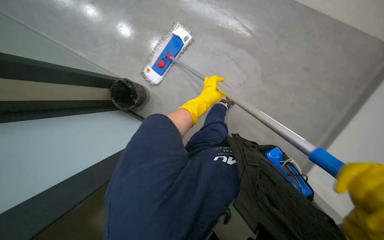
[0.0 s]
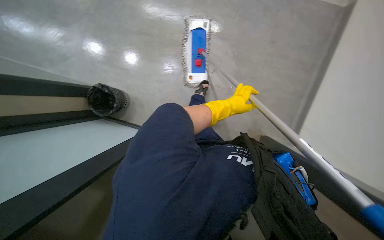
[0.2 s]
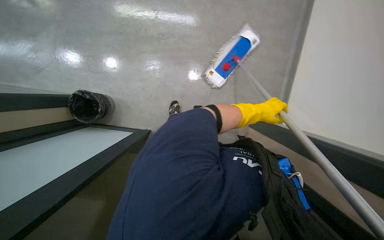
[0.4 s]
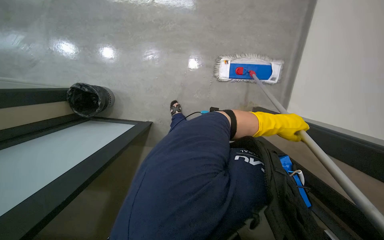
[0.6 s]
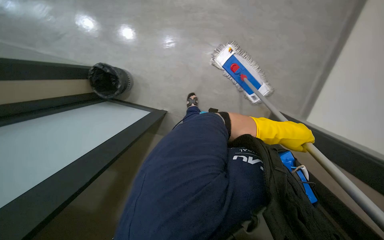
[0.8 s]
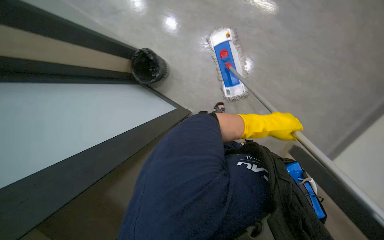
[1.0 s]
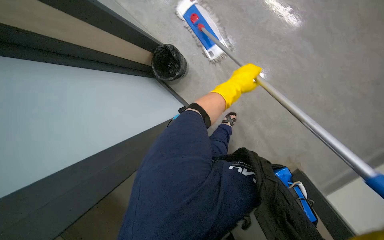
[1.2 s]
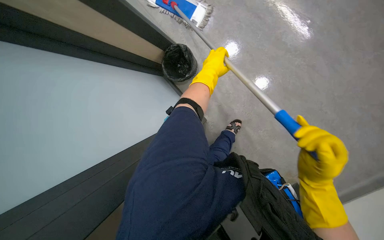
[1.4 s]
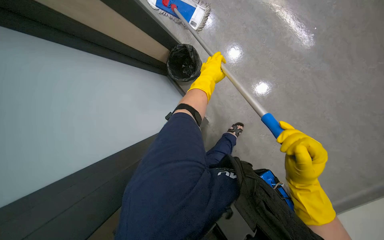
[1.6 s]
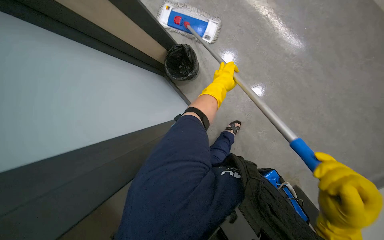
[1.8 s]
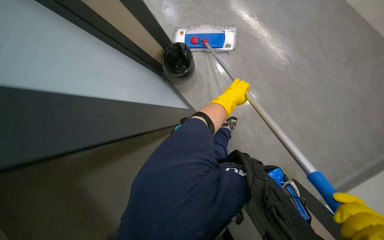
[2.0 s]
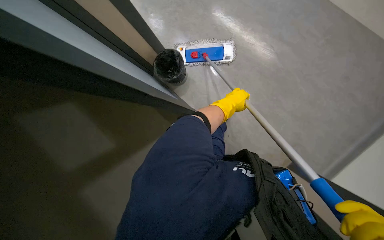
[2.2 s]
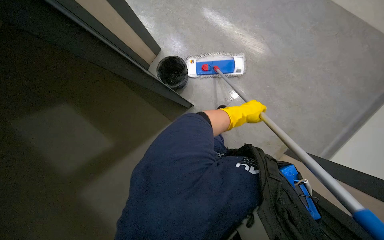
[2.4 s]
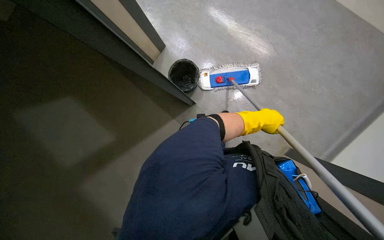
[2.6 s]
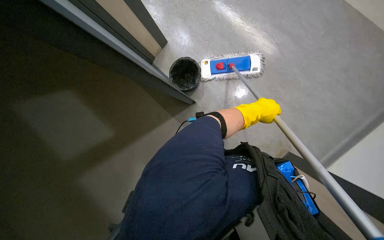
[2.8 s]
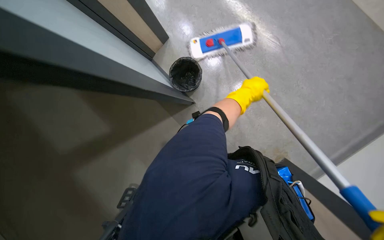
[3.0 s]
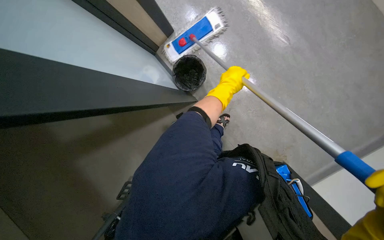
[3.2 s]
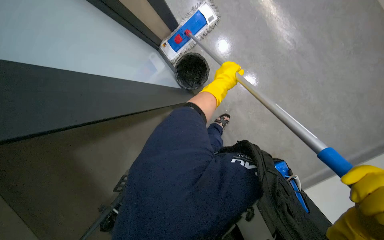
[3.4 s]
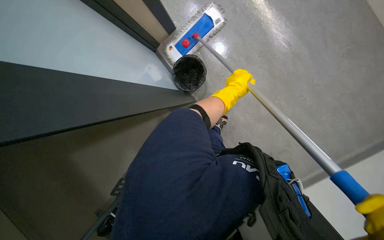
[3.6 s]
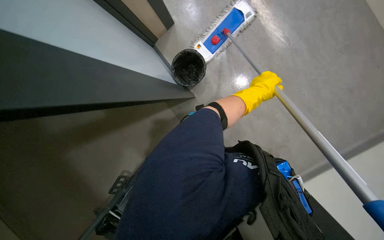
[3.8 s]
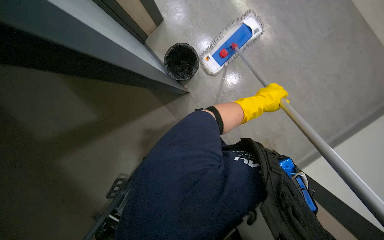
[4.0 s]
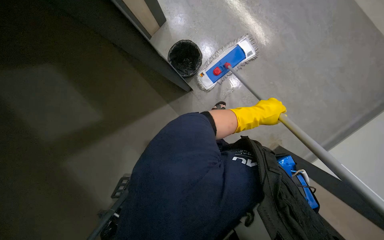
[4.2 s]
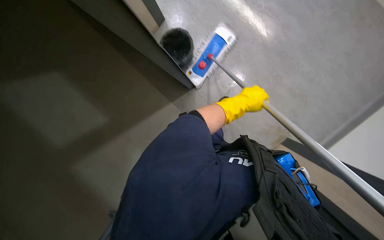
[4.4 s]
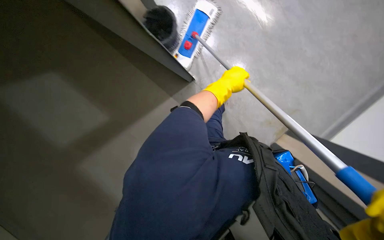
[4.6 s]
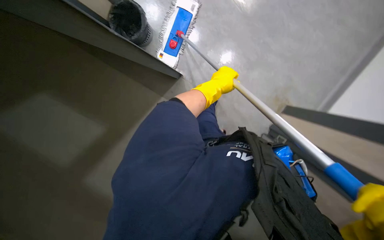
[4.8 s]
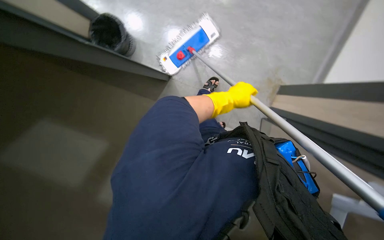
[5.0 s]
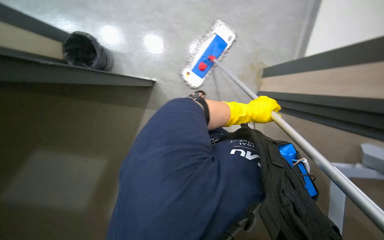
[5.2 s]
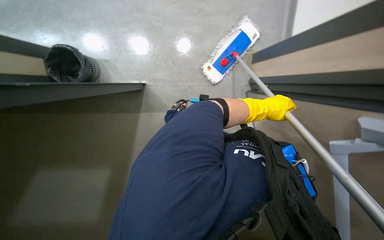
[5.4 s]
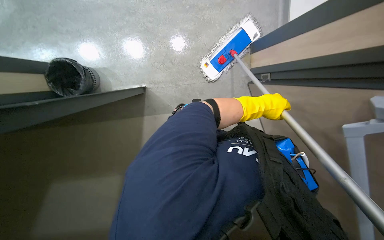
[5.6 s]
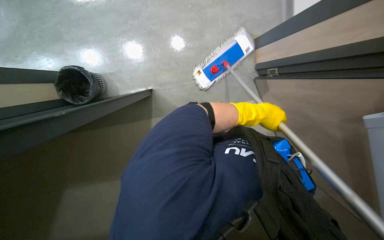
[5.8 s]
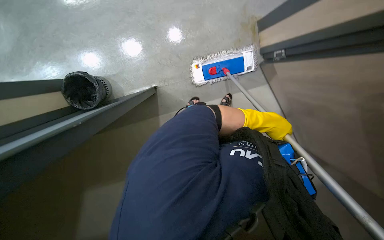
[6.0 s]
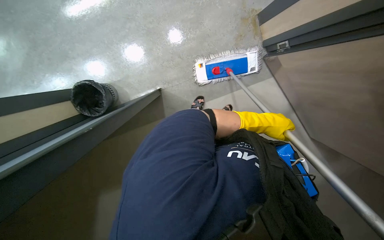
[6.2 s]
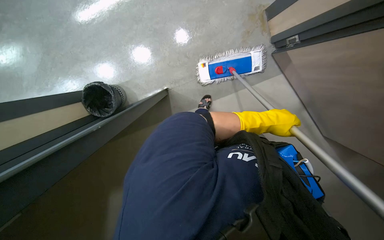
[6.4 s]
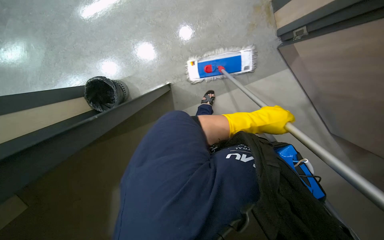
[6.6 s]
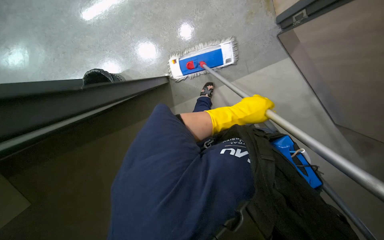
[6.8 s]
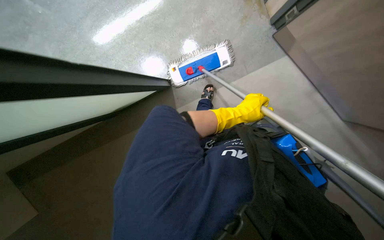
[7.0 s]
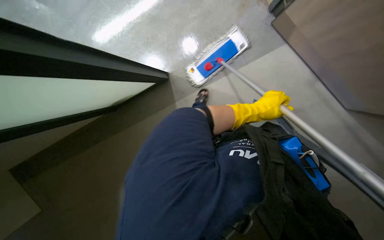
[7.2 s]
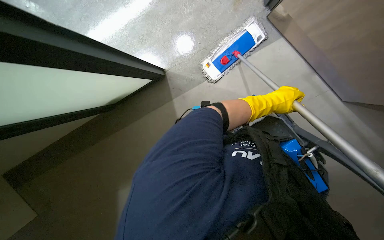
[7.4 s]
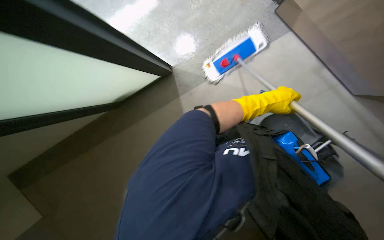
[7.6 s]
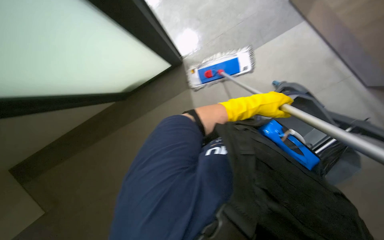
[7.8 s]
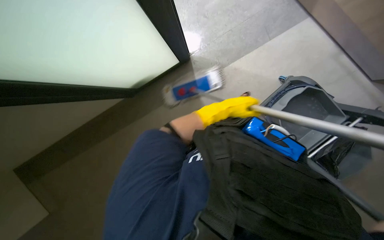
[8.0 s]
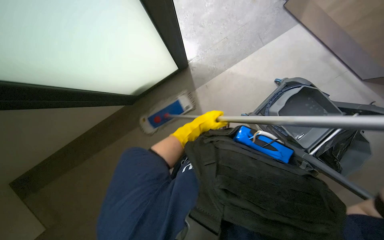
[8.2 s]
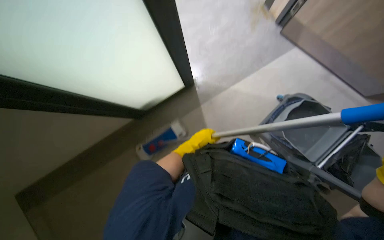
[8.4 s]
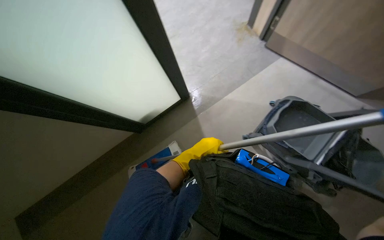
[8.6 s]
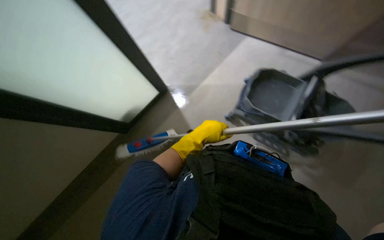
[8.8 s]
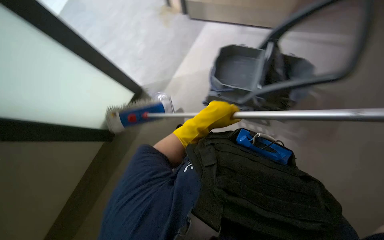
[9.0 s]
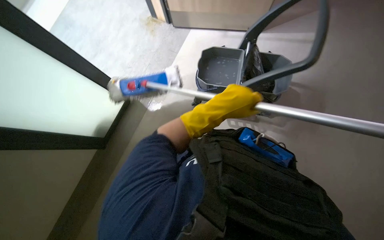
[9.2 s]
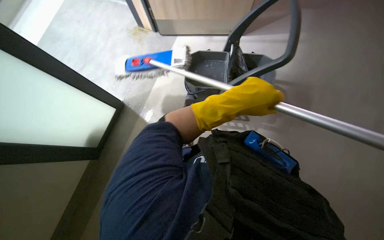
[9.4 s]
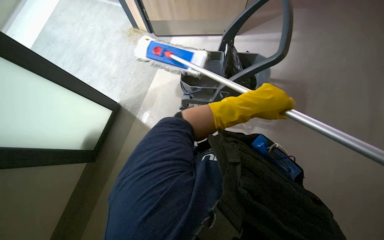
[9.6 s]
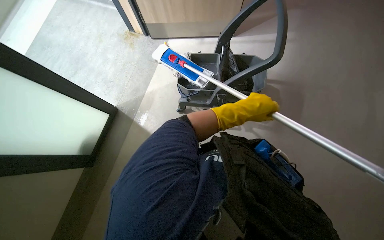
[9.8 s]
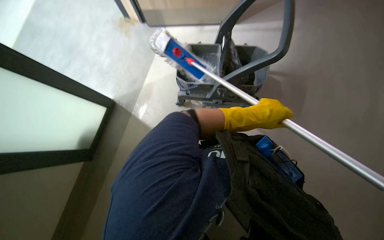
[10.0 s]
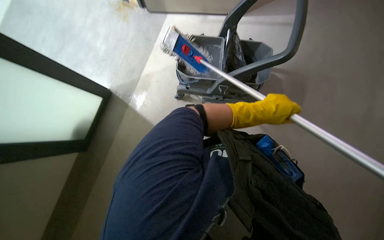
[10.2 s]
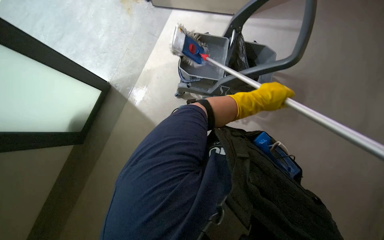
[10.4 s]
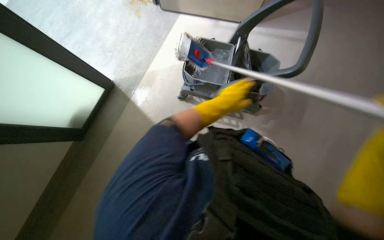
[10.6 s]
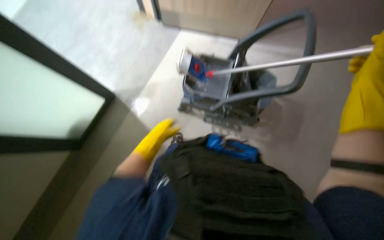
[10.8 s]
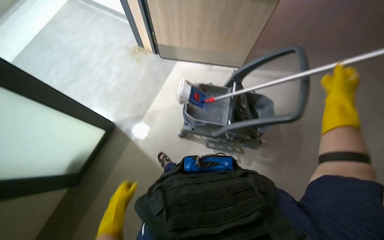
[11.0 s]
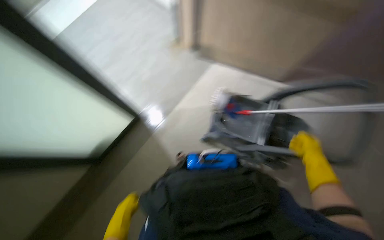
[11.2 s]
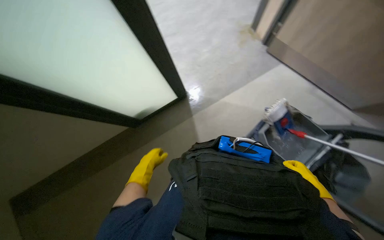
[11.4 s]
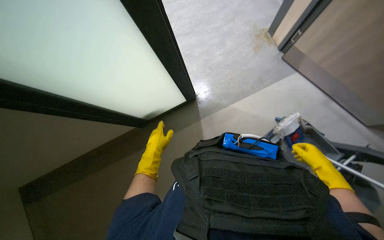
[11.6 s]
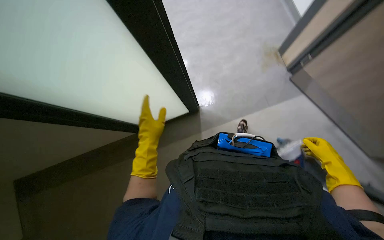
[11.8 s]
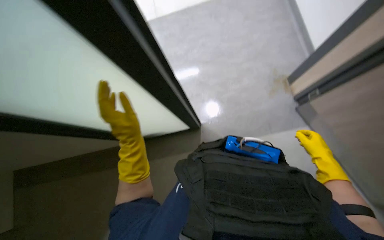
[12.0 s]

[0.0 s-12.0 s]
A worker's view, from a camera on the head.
Job: mopping floor.
The whole recording: Mopping lecture hall floor. The worker mops the floor in the lecture hall, moving around the chairs and desks.
1.6 to 3.0 s: The left hand moves to the right, about 10 cm.
3.0 to 4.4 s: The scene rotates counterclockwise by about 25 degrees.
6.0 to 7.6 s: The left hand goes to the left and returns, about 10 cm each way.
7.6 to 9.0 s: The head turns to the right by about 35 degrees.
9.0 to 10.4 s: The left hand shifts about 25 cm to the right.

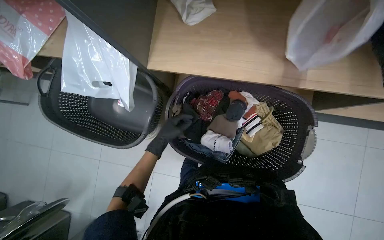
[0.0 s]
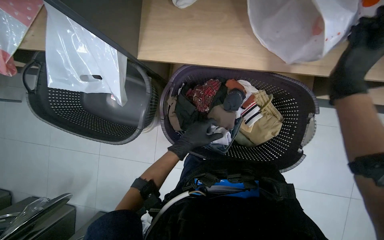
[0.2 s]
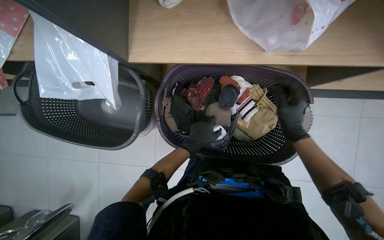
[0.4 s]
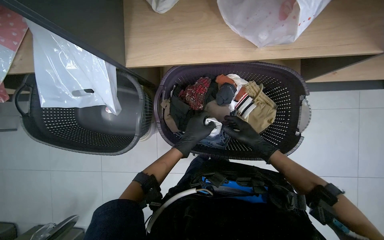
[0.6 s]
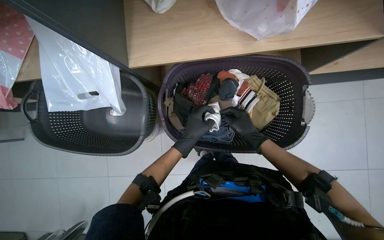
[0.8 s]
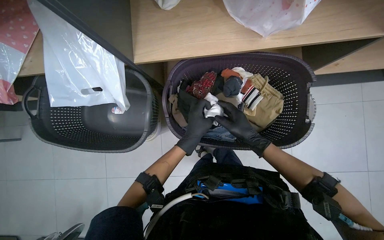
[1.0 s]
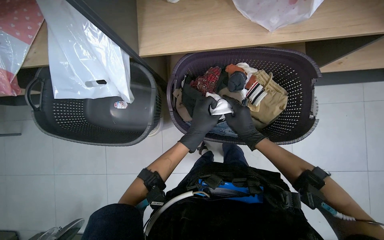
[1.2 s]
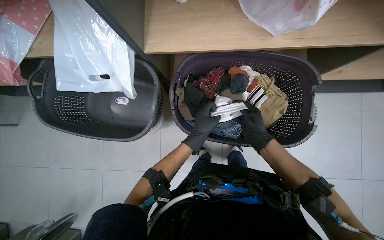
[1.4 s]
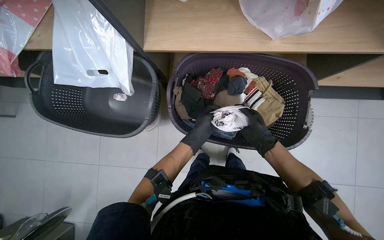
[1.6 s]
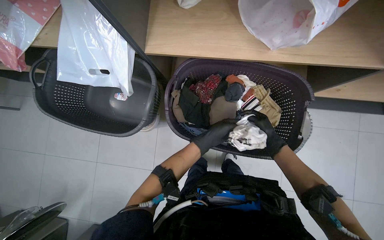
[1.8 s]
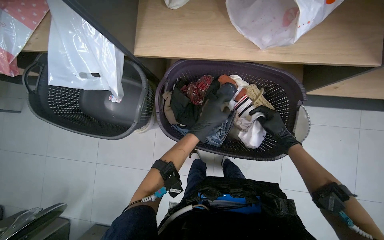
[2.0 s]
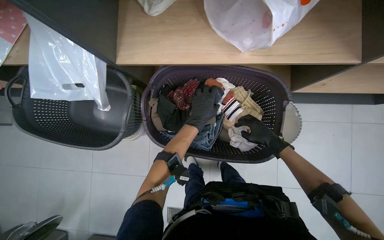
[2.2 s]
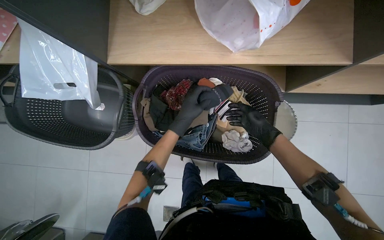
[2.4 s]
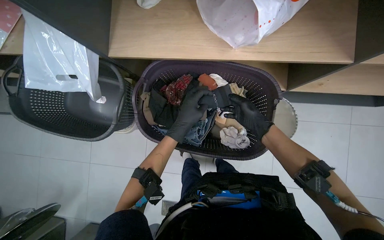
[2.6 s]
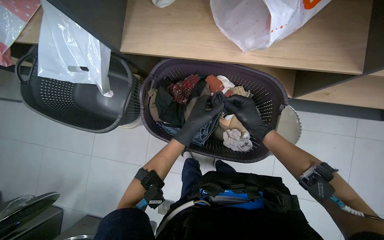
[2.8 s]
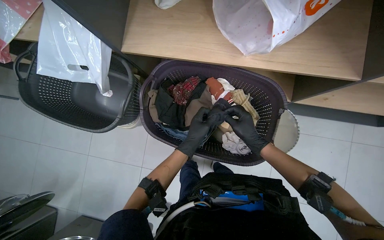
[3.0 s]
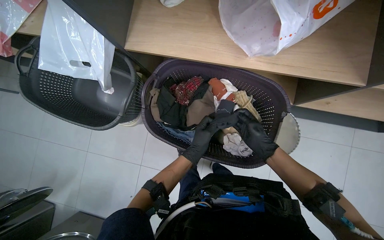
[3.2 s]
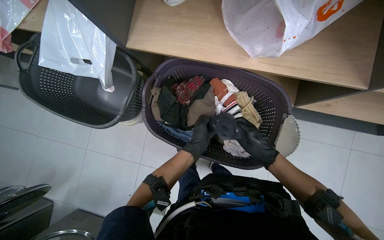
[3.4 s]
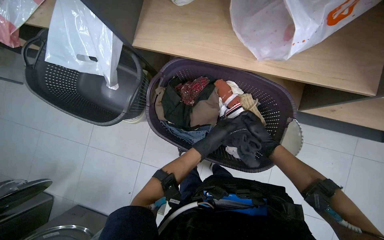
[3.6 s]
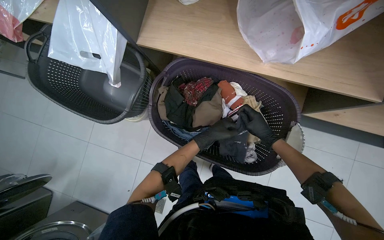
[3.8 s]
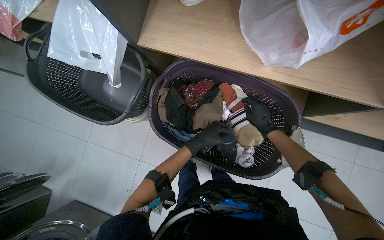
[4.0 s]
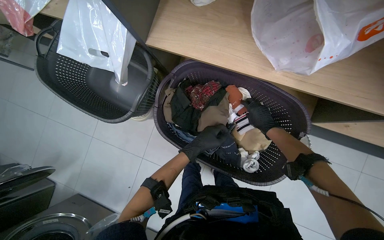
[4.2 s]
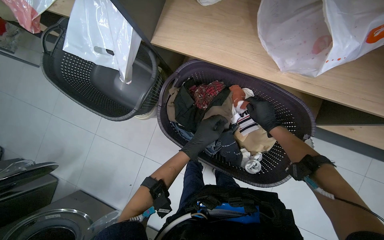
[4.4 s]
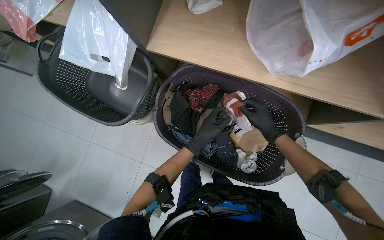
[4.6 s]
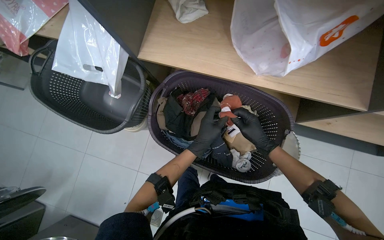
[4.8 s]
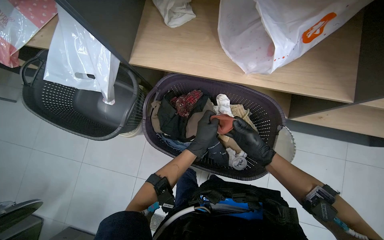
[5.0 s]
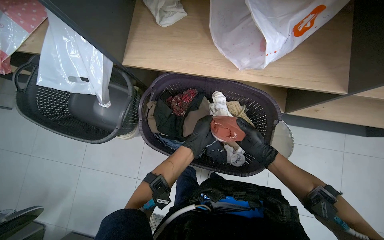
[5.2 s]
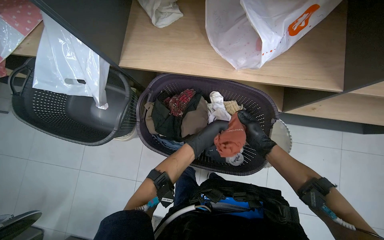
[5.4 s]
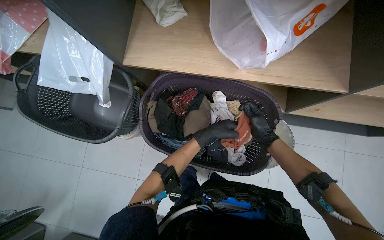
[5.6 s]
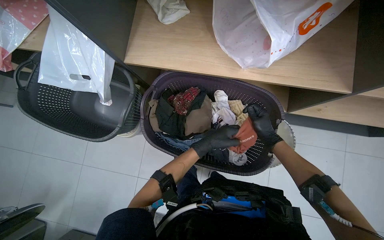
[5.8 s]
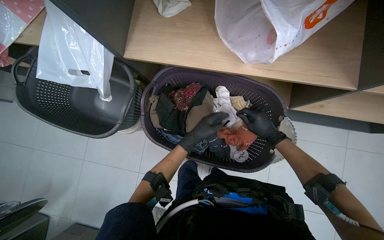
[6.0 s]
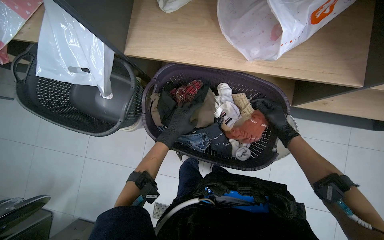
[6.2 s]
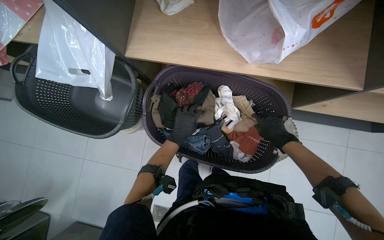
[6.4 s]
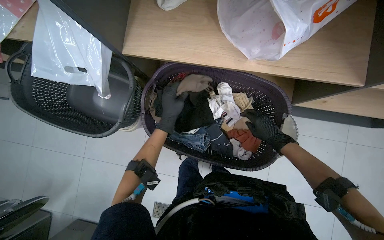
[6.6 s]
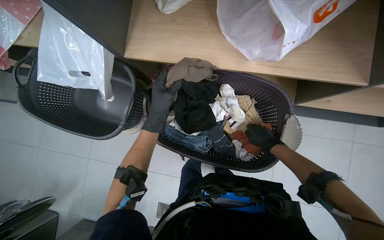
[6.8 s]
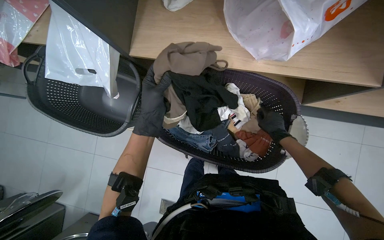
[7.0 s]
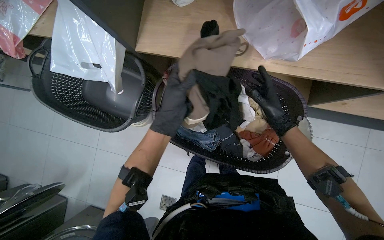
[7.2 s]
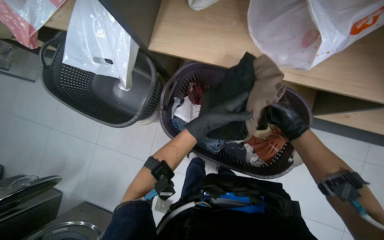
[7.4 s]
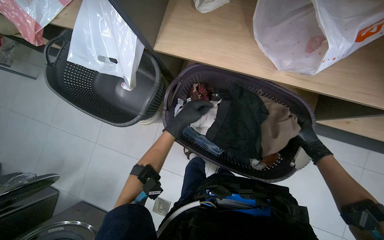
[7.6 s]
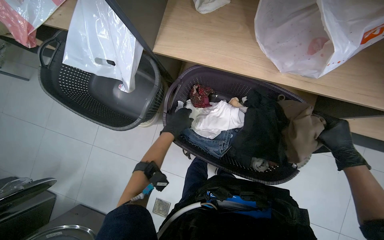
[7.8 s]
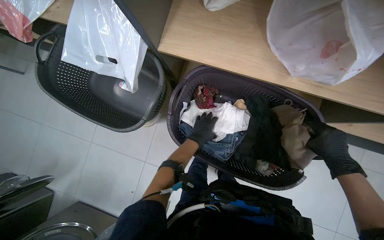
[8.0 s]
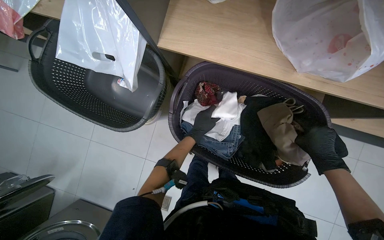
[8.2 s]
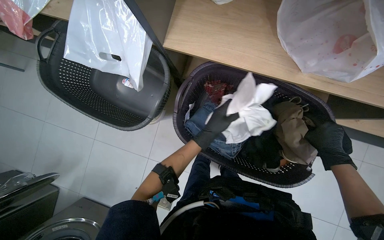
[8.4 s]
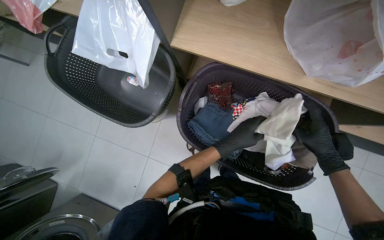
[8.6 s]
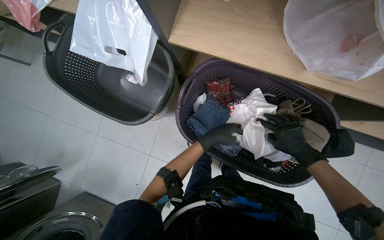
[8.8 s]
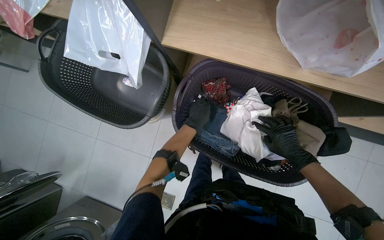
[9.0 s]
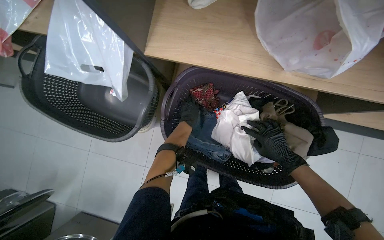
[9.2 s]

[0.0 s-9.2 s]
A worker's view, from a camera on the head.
Job: managing laundry.
The whole recording: Sorting and loading laundry into machines. The worker sorts clothes from a basket, reads a list, and loads the laundry items into washing machines.
0.0 to 1.6 s: The left hand goes about 10 cm to the right.
4.6 to 6.2 s: The right hand moves to the right, roughly 10 cm.
6.2 to 7.6 s: The left hand goes nearer to the camera and returns, approximately 10 cm each way.
7.6 to 9.2 s: The left hand heads farther from the camera, covering about 20 cm, and travels to the right and back again, some 10 cm each way. The right hand heads to the left, covering approximately 15 cm.
